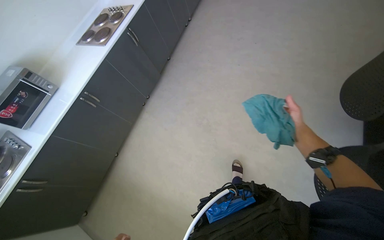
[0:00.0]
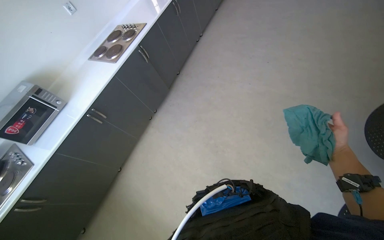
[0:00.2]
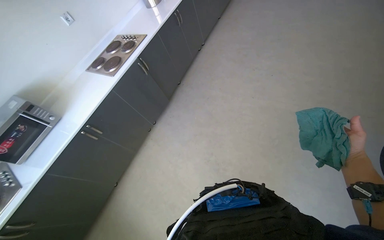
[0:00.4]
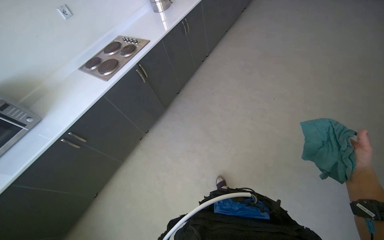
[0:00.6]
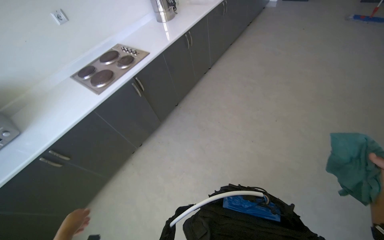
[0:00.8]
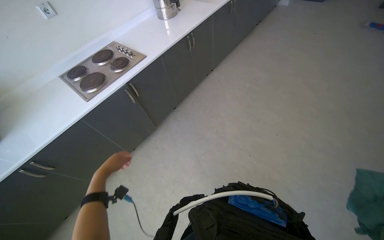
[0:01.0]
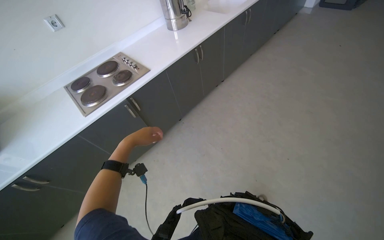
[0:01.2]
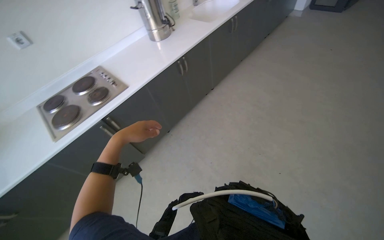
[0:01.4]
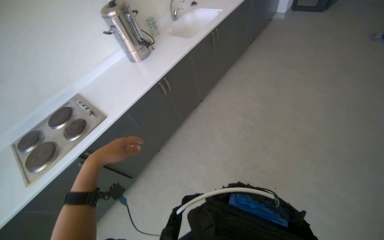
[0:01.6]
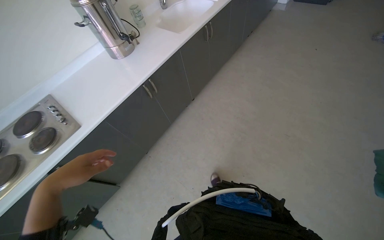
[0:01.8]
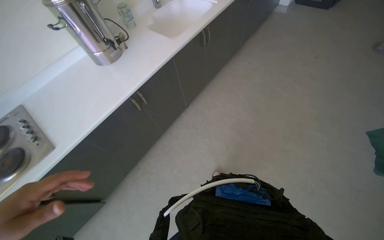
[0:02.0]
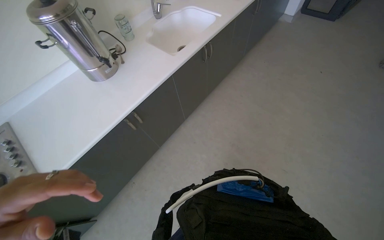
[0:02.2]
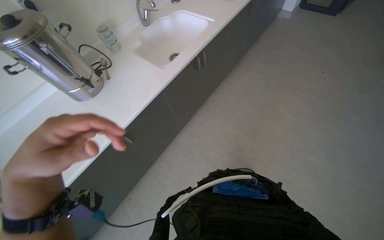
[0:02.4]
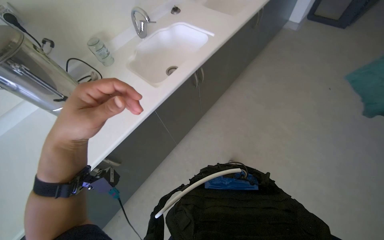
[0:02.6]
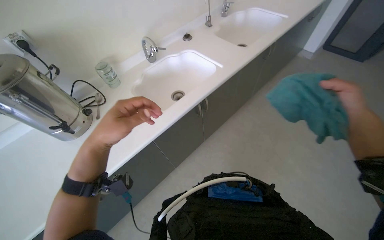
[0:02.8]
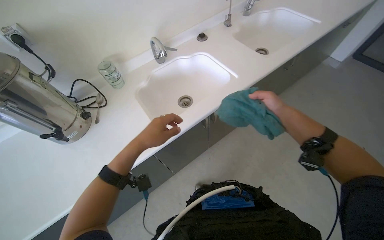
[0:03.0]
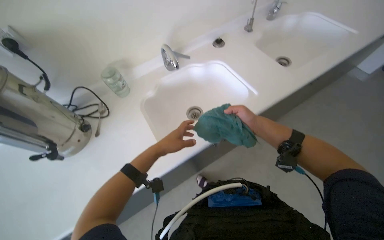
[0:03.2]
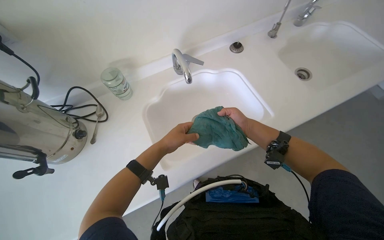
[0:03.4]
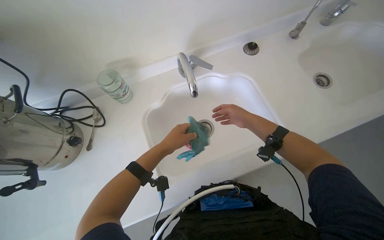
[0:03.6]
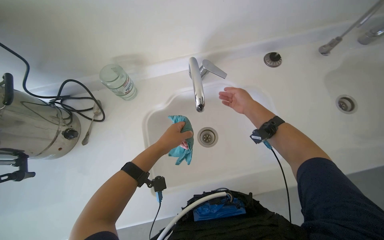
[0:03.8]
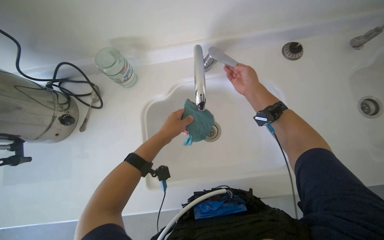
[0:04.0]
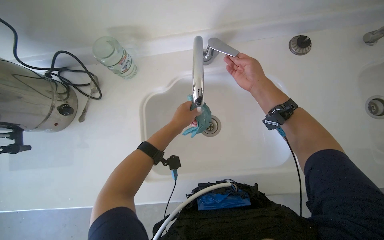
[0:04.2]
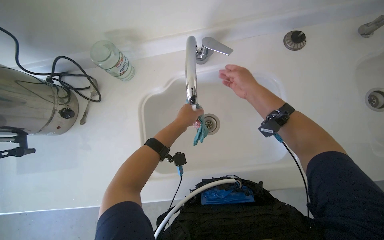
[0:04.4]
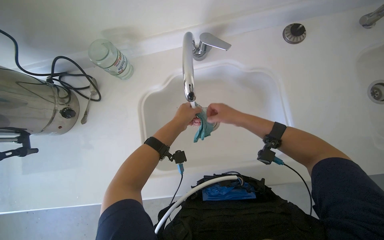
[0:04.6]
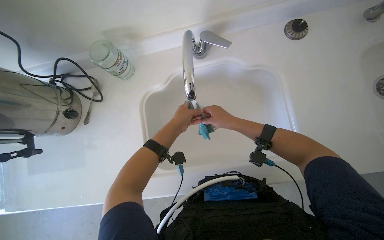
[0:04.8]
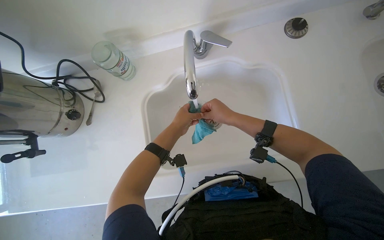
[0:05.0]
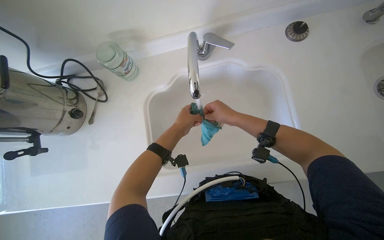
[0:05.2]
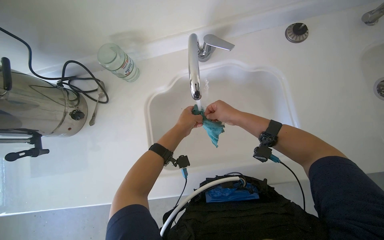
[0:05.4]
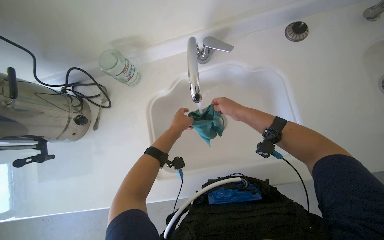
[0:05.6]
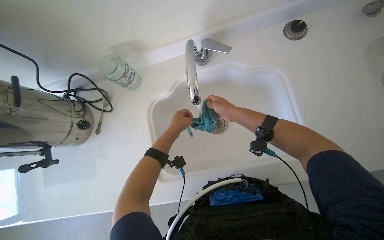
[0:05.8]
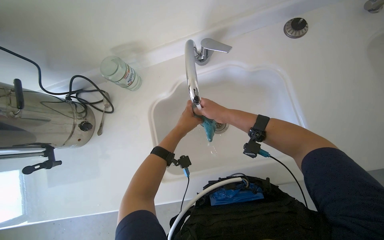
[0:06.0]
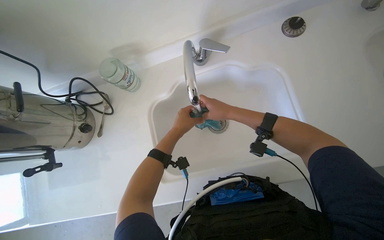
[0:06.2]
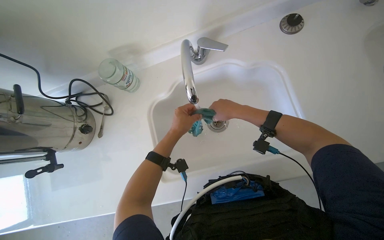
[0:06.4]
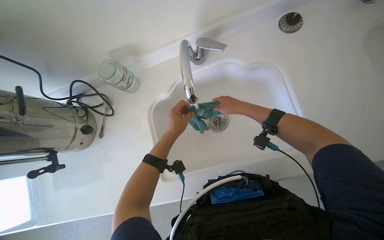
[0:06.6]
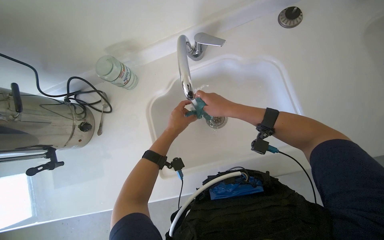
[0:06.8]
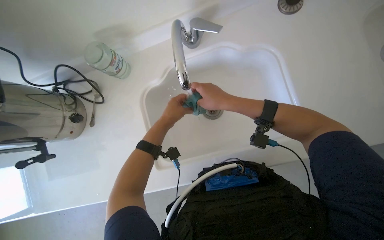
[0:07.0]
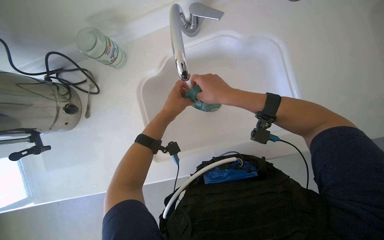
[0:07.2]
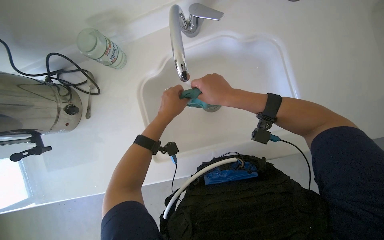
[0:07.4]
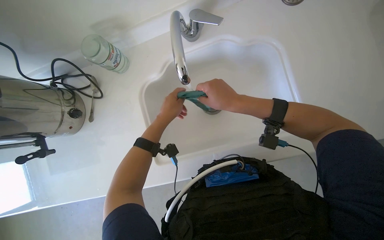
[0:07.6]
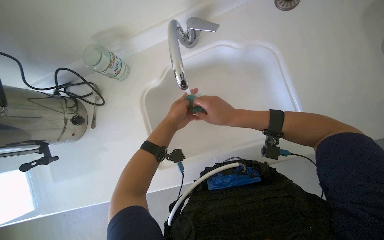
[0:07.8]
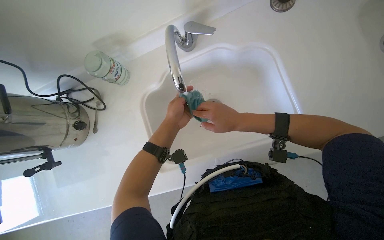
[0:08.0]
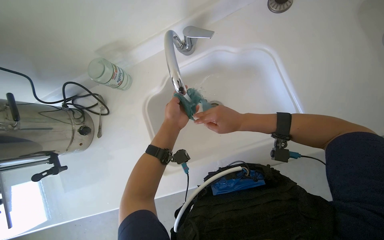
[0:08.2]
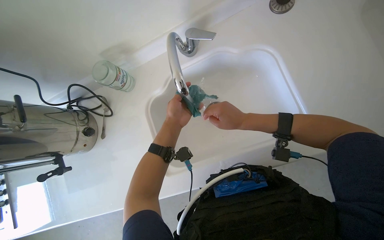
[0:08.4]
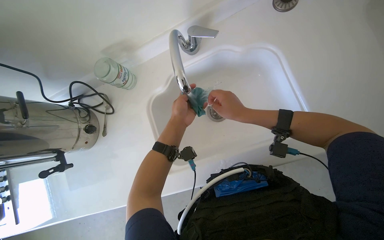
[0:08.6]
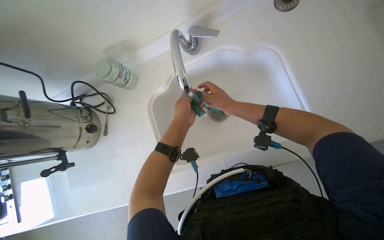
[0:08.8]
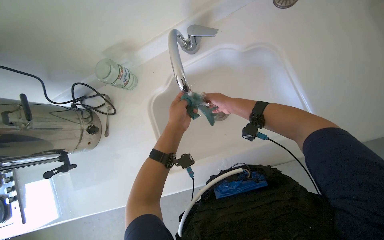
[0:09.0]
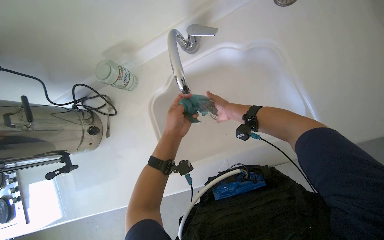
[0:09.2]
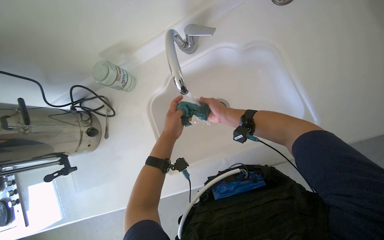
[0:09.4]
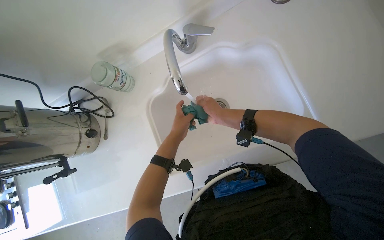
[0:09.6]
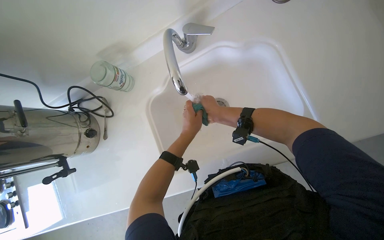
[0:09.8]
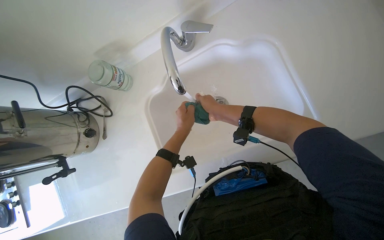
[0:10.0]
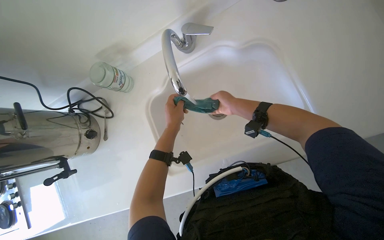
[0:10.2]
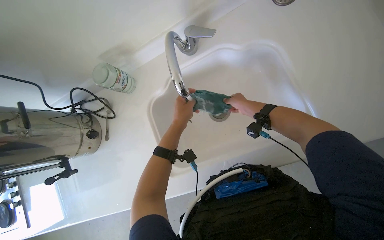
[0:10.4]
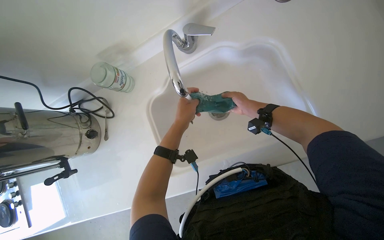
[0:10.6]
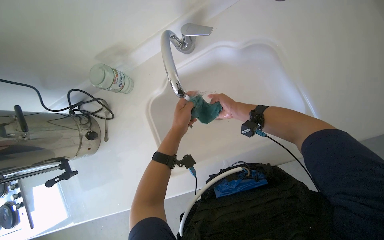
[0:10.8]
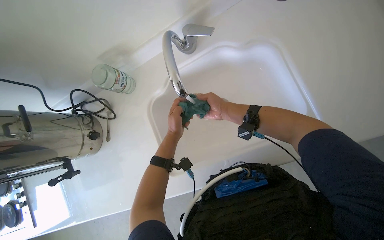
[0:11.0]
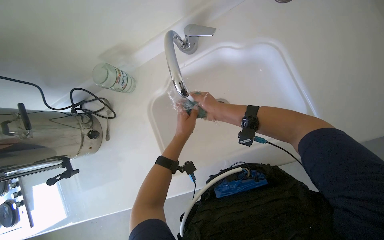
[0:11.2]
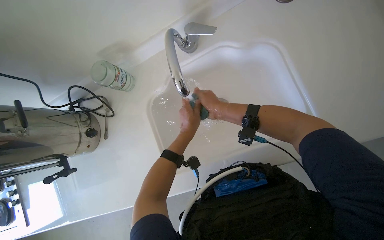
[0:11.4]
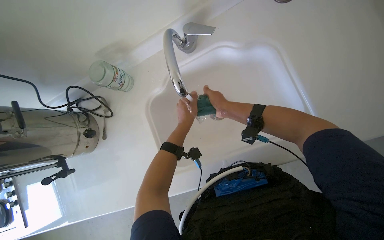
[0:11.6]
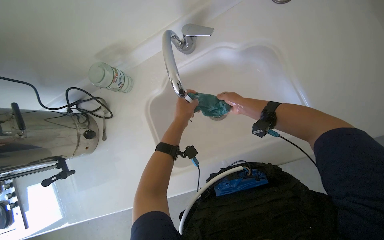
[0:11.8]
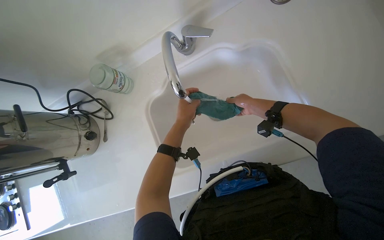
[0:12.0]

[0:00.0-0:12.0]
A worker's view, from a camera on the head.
Job: cleaning windows.
The whole recording: Wiping window sill. The worker rinses and wrings a cleaning cloth, then wipes the window sill.
0.0 to 1.6 s: The head travels about 1.5 m.
1.6 to 3.0 s: The head travels some 1 m.
3.0 to 4.4 s: The camera travels roughly 60 cm. The wearer's head swings some 30 degrees to the left. The camera pitches downward, by some 25 degrees.
4.4 to 6.0 s: The right hand goes some 10 cm to the left and down the picture.
6.0 to 7.6 s: The right hand goes about 10 cm nearer to the camera.
7.6 to 9.0 s: The right hand shifts about 20 cm farther from the camera.
9.0 to 10.4 s: The right hand moves to the right, roughly 10 cm.
10.4 to 12.0 s: The right hand travels to the left and back again, some 15 cm each way.

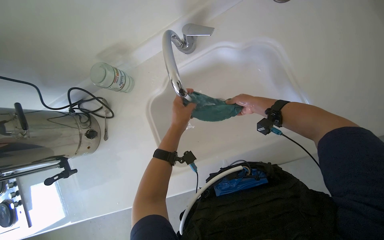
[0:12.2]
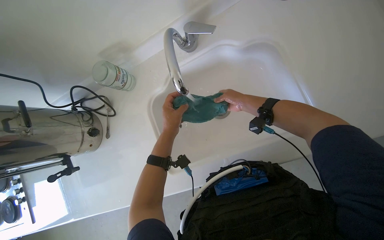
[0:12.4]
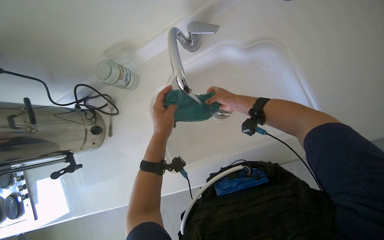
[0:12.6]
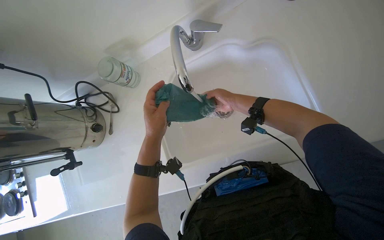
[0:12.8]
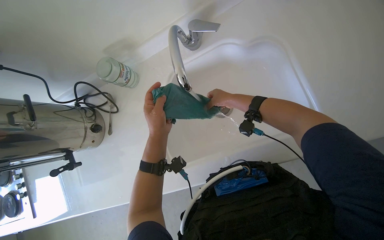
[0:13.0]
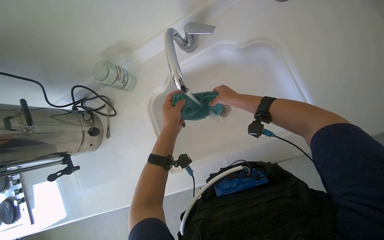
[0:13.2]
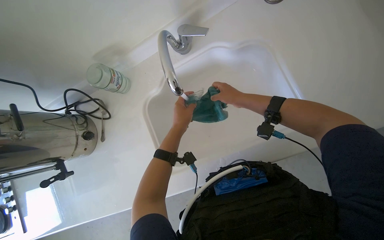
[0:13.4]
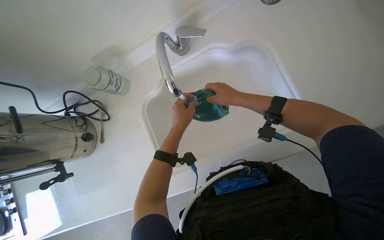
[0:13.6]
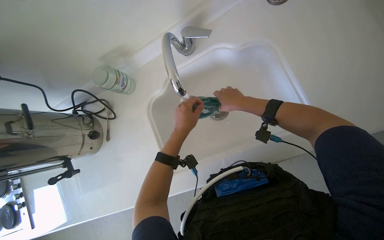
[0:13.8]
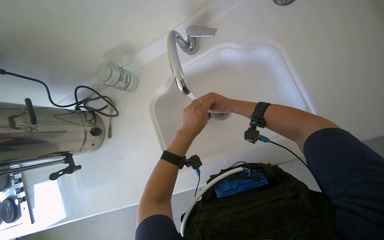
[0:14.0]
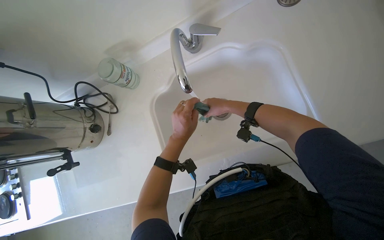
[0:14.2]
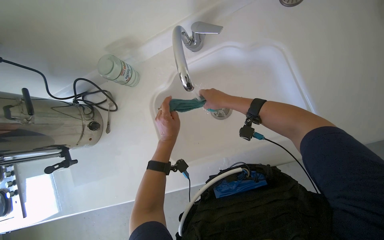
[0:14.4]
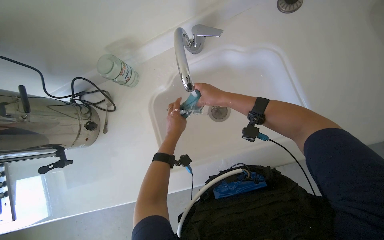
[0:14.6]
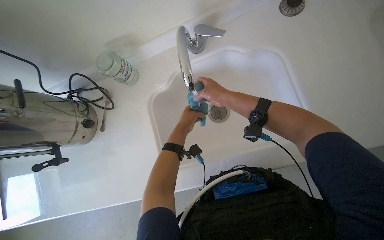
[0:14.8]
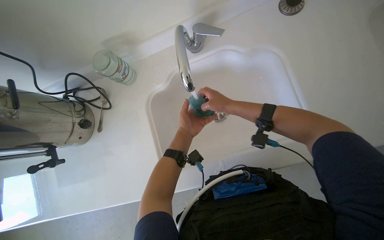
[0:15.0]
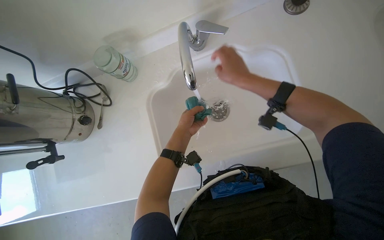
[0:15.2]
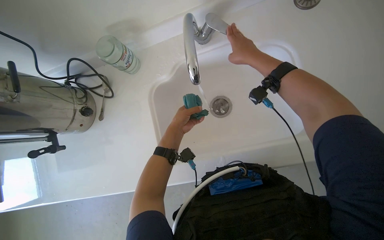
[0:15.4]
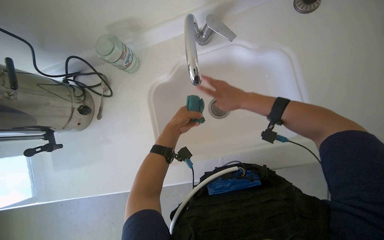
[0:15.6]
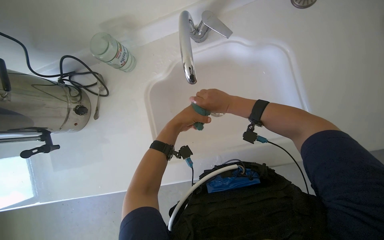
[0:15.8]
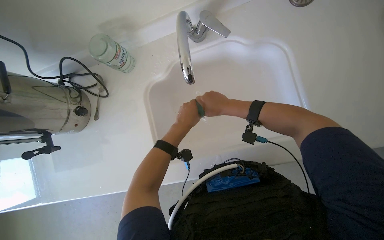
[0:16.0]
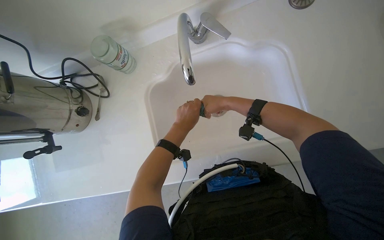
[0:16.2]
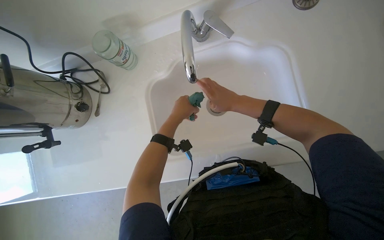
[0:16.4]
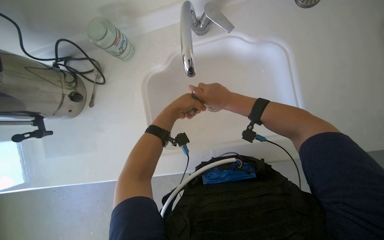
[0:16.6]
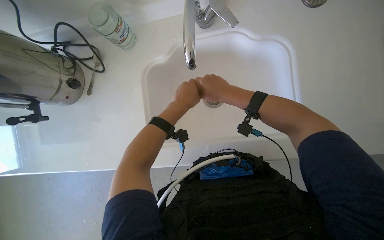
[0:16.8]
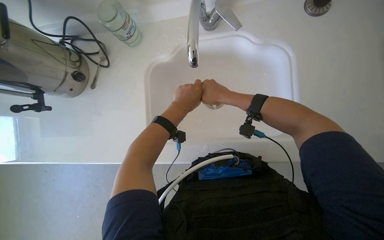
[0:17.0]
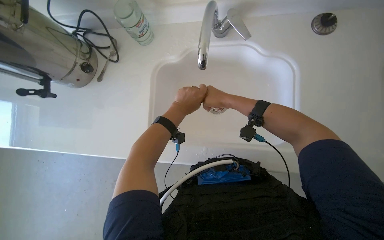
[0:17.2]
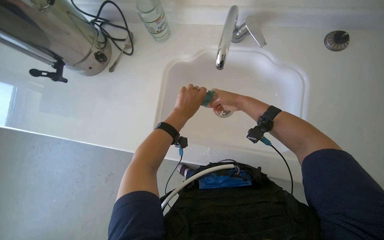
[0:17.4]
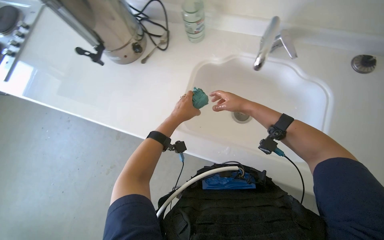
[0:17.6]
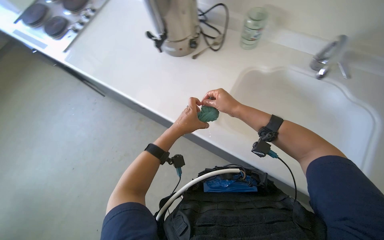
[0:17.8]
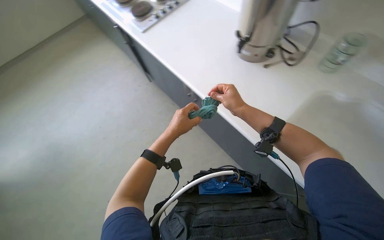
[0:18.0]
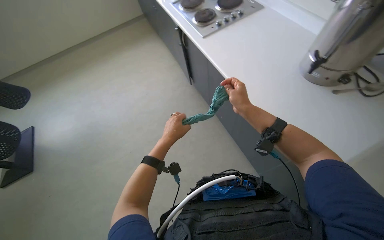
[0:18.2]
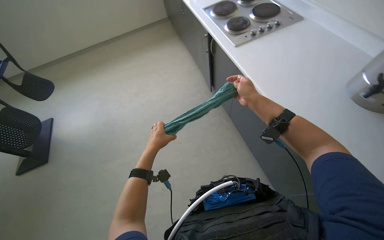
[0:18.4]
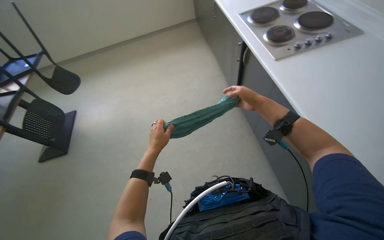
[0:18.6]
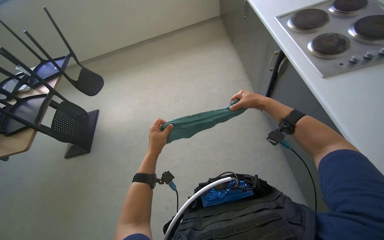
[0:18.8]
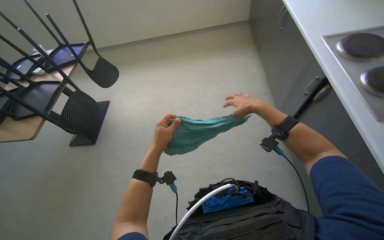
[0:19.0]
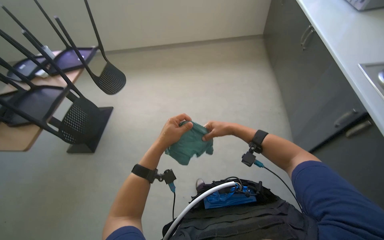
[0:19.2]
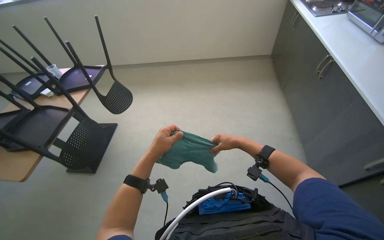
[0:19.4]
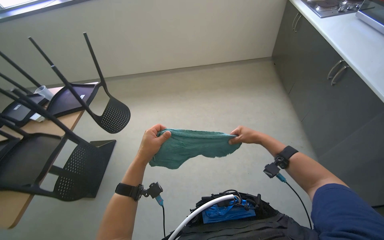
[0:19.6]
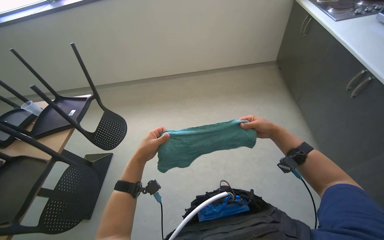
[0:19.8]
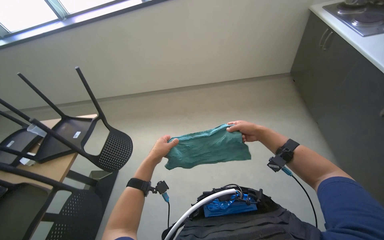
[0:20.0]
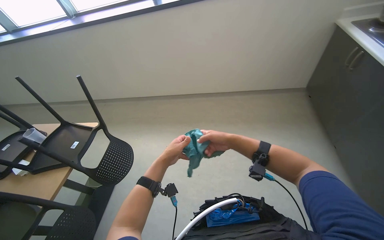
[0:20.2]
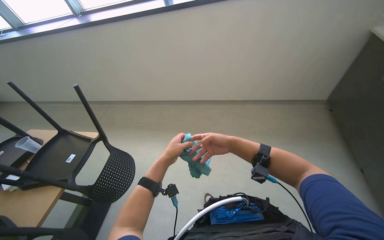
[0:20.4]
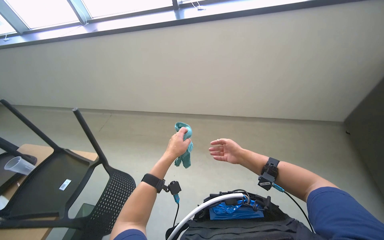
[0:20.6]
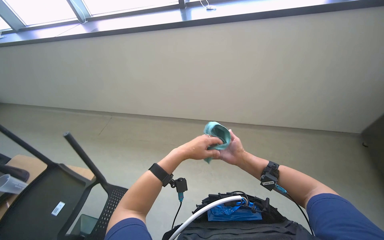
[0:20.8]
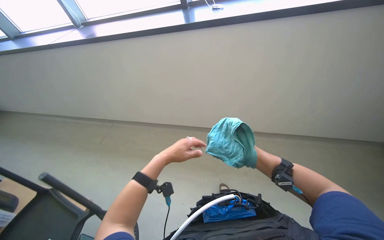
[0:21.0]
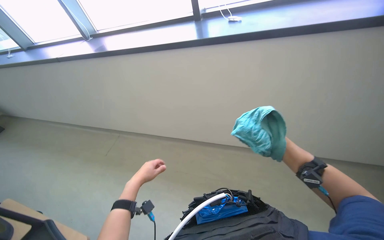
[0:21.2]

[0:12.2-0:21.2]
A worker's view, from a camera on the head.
Job: cleaning windows.
The whole recording: Wiping window sill. The worker rinses and wrings a cleaning cloth, then wipes the window sill.
15.2 to 16.6 s: The right hand goes some 10 cm down the picture, and goes farther from the camera and returns, roughly 10 cm each way.
16.6 to 18.2 s: The scene rotates clockwise by roughly 40 degrees. The right hand travels farther from the camera and back again, approximately 10 cm each way, while the left hand goes approximately 25 cm down the picture.
18.2 to 19.8 s: The wearer moves approximately 1 m. The head rotates approximately 25 degrees to the left.
19.8 to 21.2 s: The right hand moves approximately 20 cm to the left and comes back. Meanwhile the left hand heads farther from the camera, covering some 30 cm.
